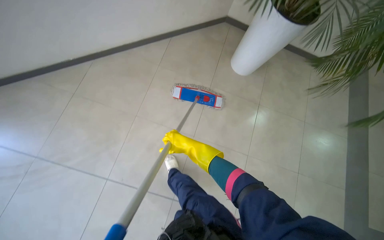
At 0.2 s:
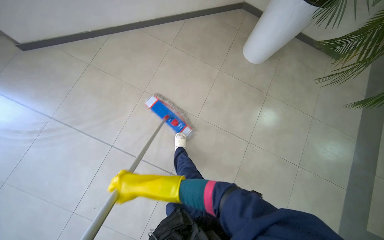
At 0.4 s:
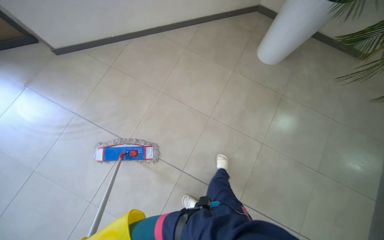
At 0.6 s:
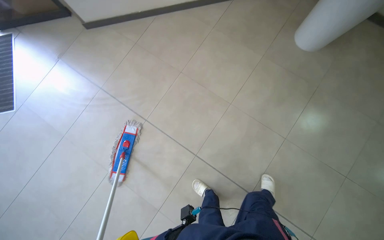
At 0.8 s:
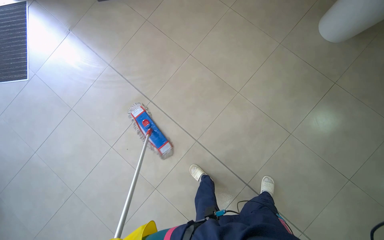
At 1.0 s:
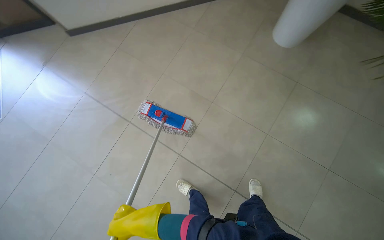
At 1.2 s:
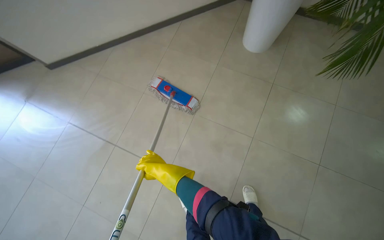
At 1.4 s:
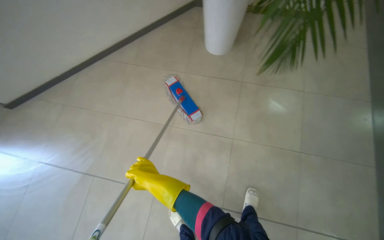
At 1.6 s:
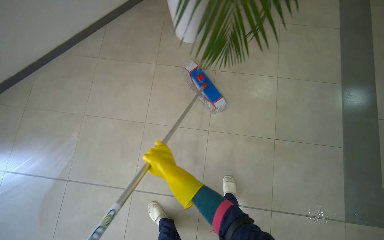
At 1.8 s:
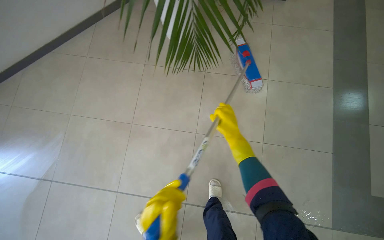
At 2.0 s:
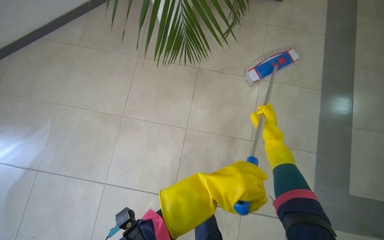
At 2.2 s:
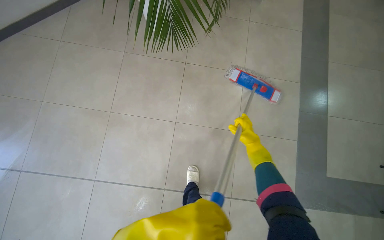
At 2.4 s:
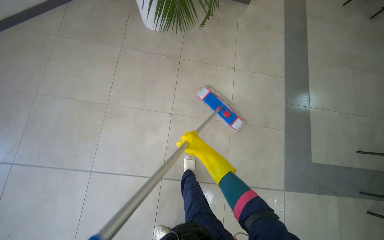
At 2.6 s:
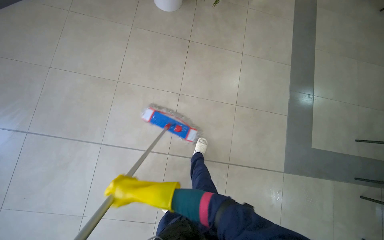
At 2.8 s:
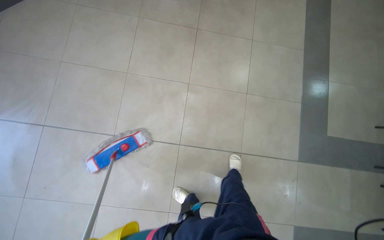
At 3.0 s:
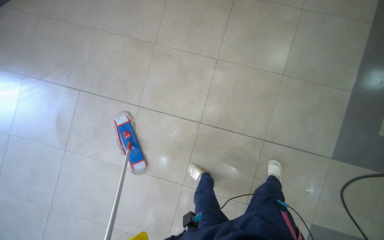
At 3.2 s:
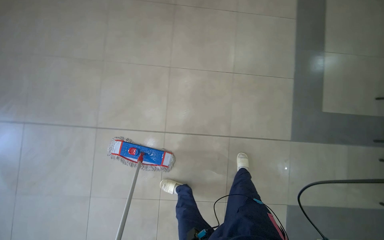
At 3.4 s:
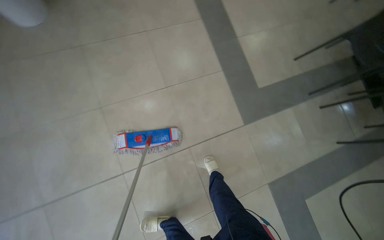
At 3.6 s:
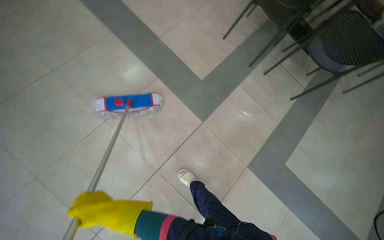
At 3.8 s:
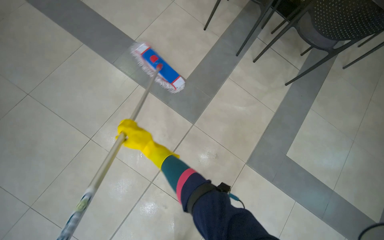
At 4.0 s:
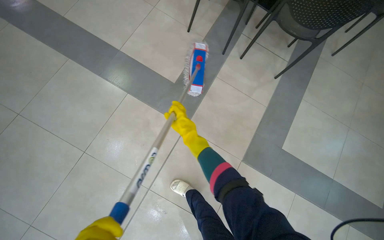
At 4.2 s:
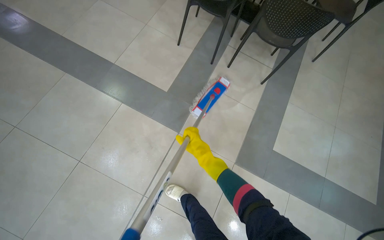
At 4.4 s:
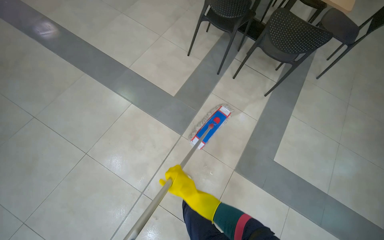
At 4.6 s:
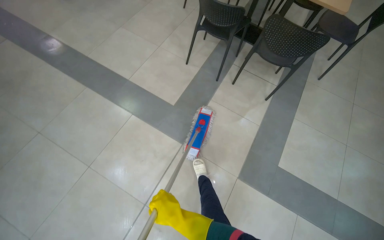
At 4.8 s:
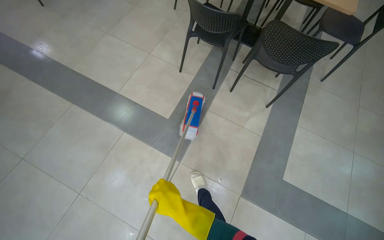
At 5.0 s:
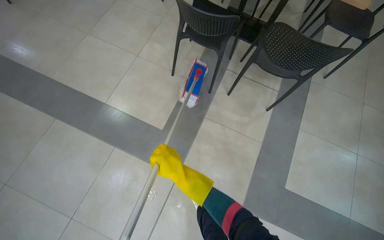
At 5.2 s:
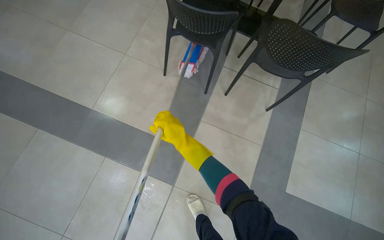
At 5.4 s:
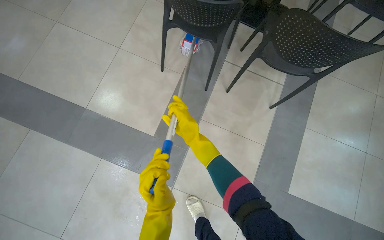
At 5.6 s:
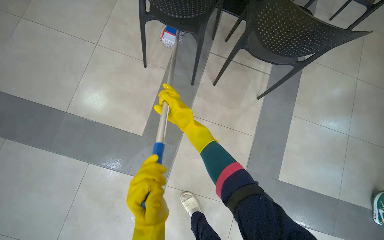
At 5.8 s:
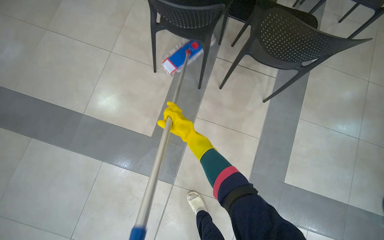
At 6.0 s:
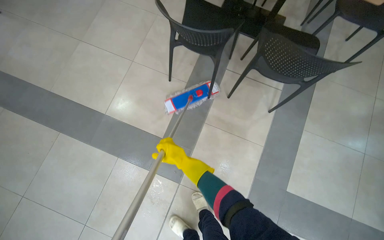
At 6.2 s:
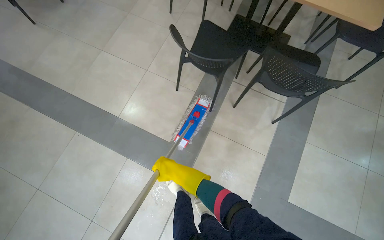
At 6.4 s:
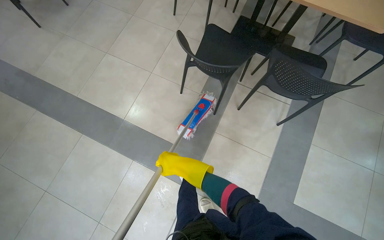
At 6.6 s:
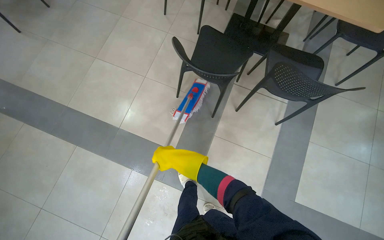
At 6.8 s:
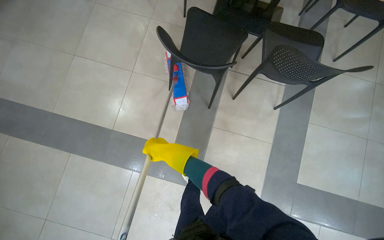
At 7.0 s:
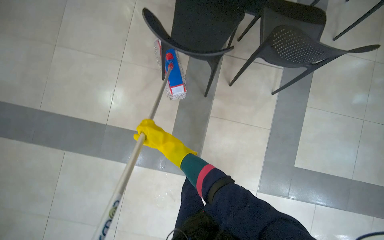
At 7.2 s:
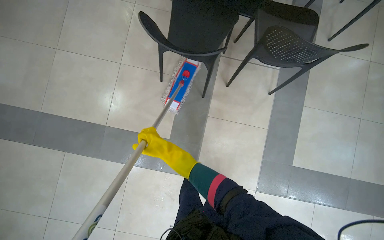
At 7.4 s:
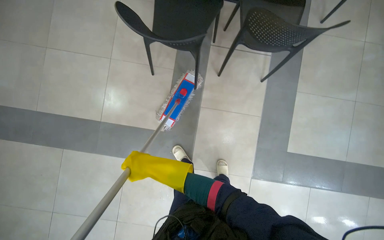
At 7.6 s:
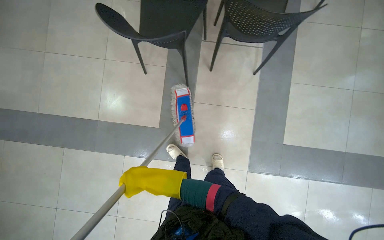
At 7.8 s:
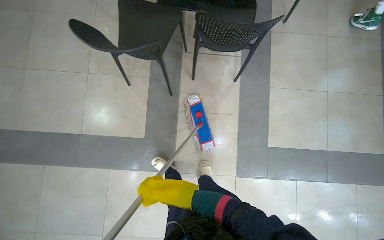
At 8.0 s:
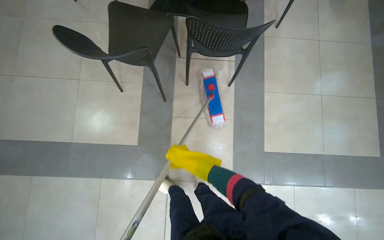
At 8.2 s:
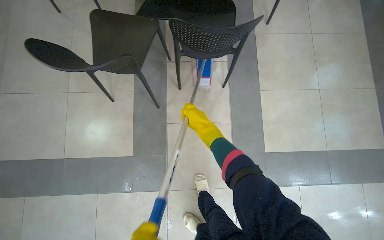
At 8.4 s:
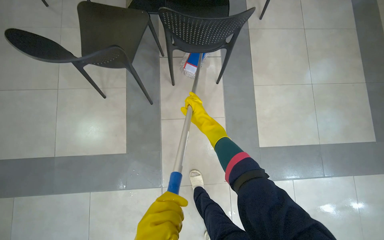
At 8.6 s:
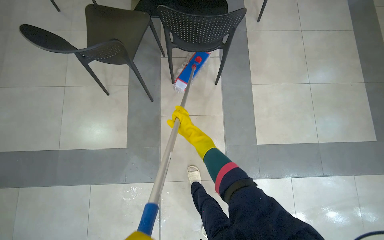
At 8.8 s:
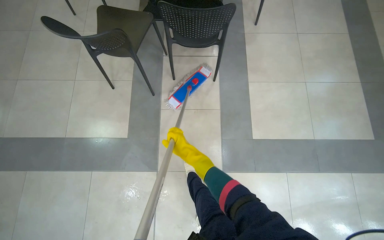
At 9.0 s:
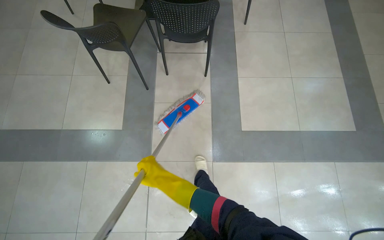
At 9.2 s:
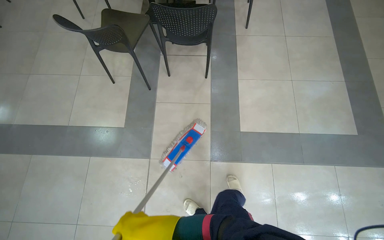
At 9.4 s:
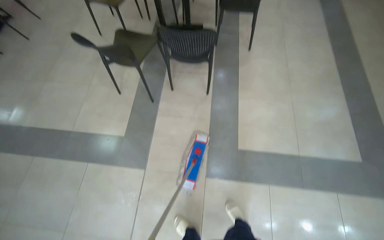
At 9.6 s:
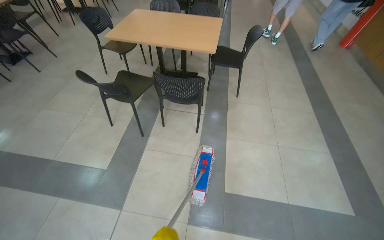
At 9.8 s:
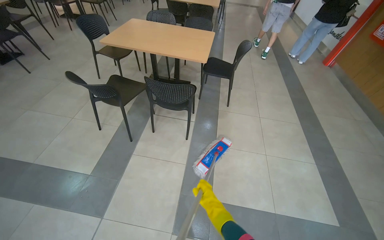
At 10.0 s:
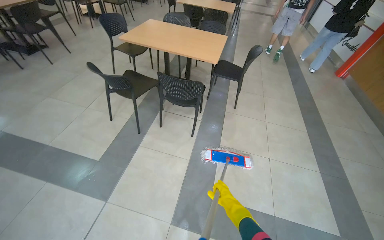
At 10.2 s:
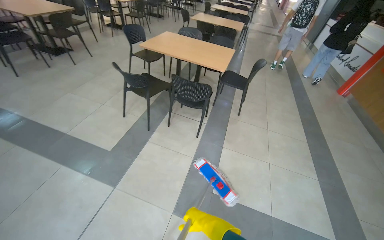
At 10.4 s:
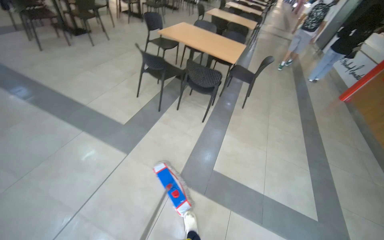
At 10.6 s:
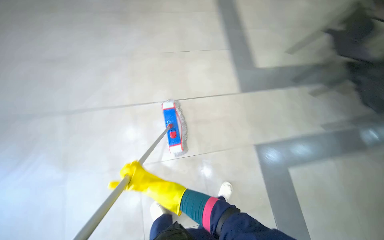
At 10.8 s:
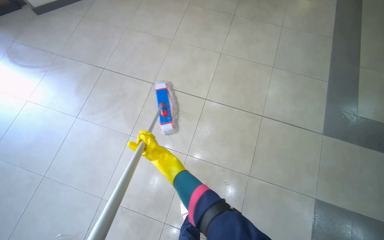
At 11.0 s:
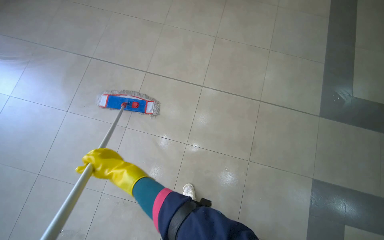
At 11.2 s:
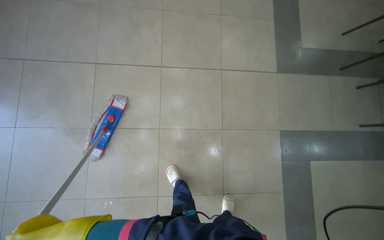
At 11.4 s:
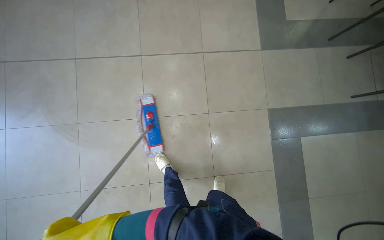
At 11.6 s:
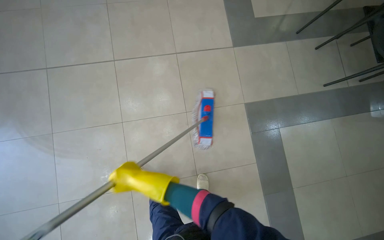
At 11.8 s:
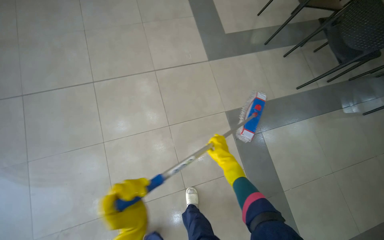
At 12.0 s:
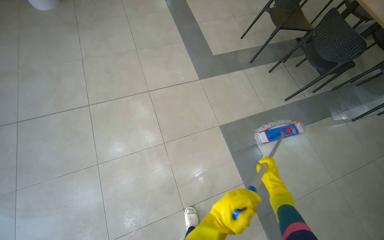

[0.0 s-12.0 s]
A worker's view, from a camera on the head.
Job: mopping floor.
The whole recording: Mopping cafeteria floor. The worker mops the floor in the cafeteria area, moving around tables and wringing the mop.
0.0 to 1.6 s: The head travels some 50 cm.
1.6 to 3.0 s: The head travels approximately 50 cm.
4.4 to 6.0 s: The camera is carried roughly 70 cm.
6.0 to 7.6 s: The right hand shifts about 15 cm nearer to the camera.
7.6 to 9.0 s: The camera travels approximately 50 cm.
9.0 to 10.4 s: The camera travels approximately 70 cm. The camera pitches upward, by approximately 30 degrees. Everything in view rotates roughly 25 degrees clockwise.
10.4 to 12.0 s: The camera travels some 50 cm.

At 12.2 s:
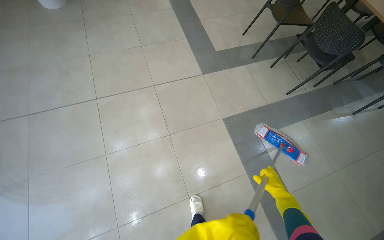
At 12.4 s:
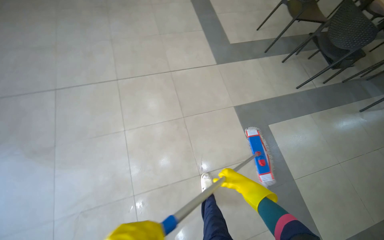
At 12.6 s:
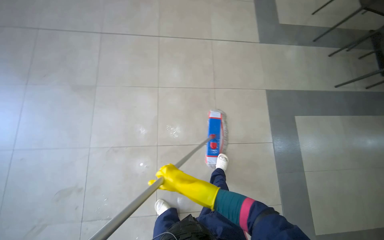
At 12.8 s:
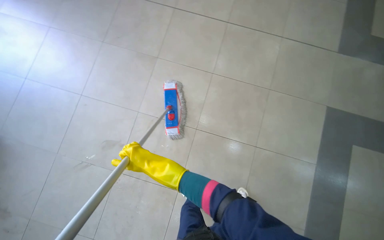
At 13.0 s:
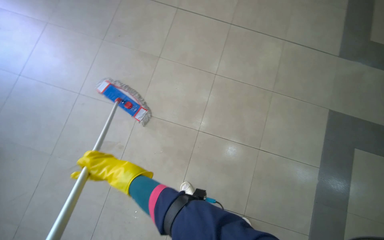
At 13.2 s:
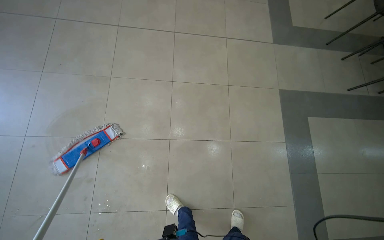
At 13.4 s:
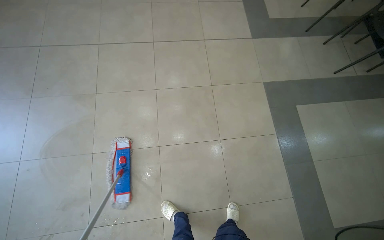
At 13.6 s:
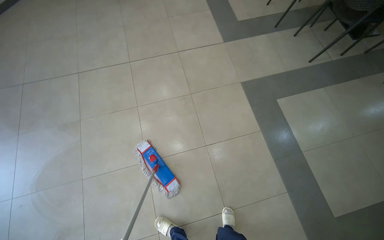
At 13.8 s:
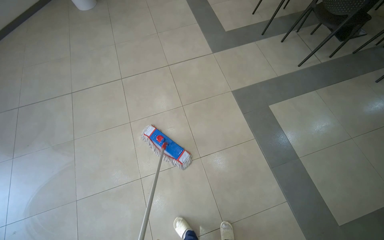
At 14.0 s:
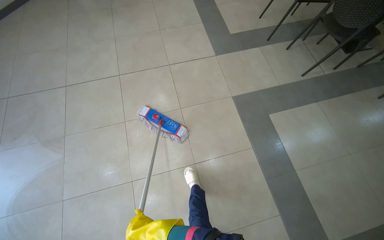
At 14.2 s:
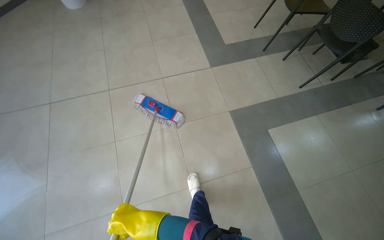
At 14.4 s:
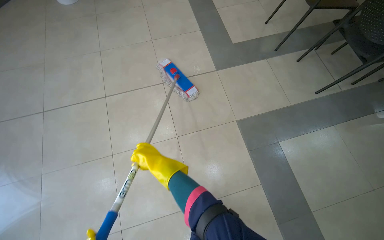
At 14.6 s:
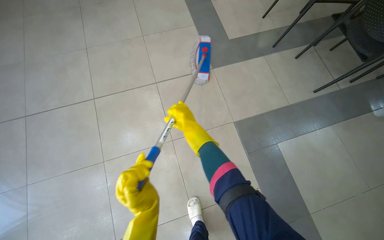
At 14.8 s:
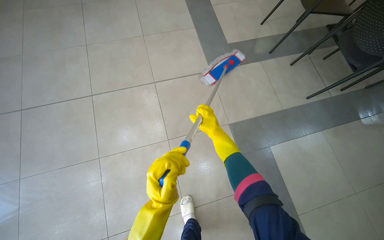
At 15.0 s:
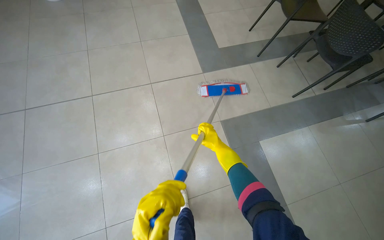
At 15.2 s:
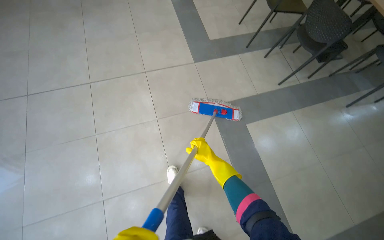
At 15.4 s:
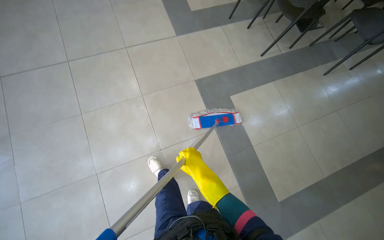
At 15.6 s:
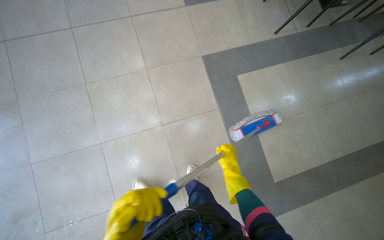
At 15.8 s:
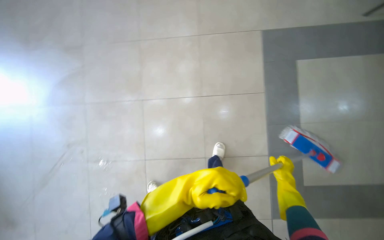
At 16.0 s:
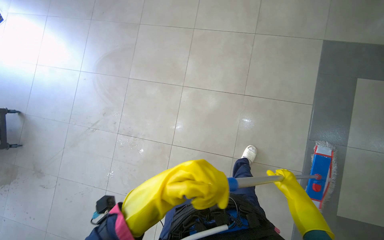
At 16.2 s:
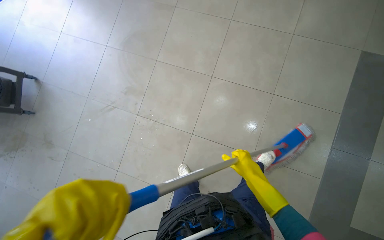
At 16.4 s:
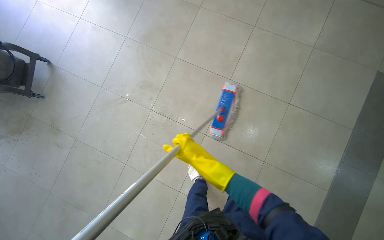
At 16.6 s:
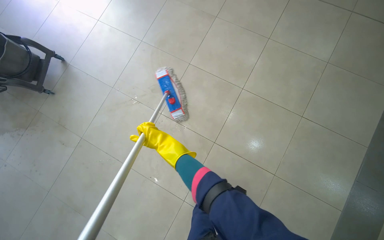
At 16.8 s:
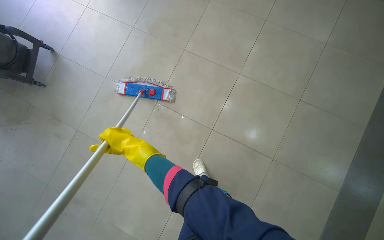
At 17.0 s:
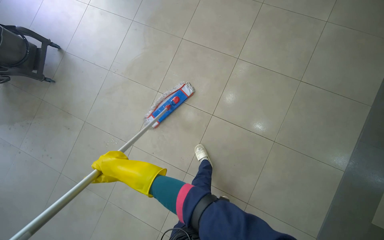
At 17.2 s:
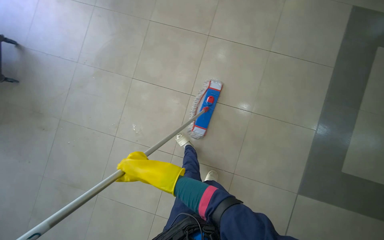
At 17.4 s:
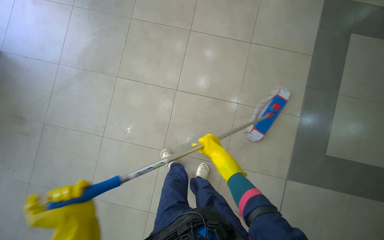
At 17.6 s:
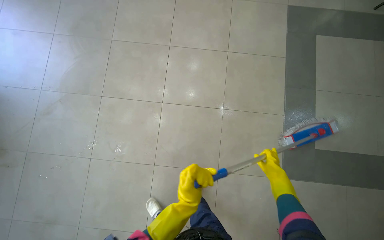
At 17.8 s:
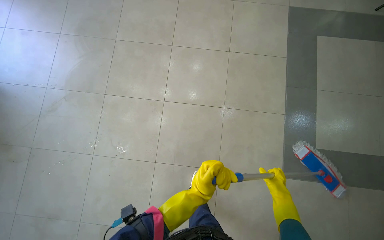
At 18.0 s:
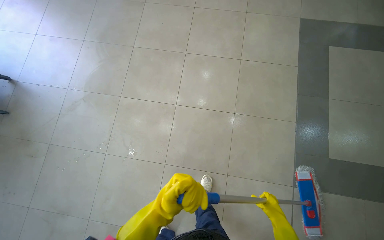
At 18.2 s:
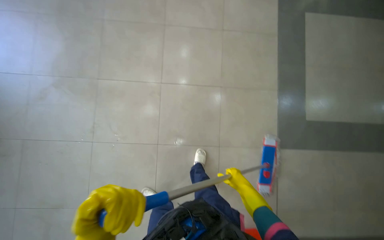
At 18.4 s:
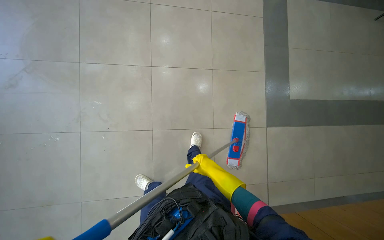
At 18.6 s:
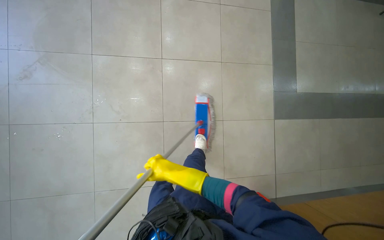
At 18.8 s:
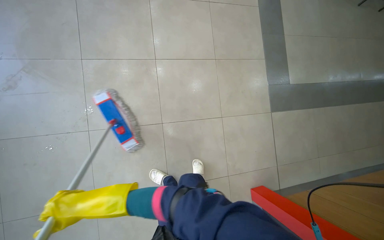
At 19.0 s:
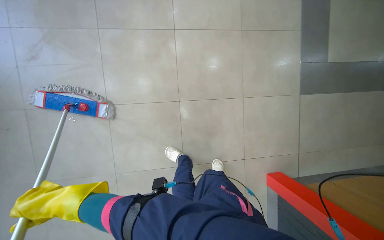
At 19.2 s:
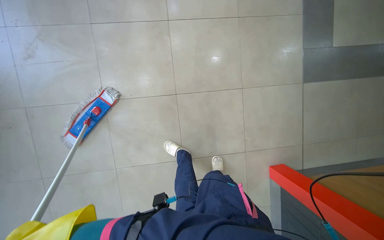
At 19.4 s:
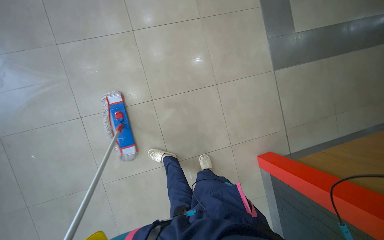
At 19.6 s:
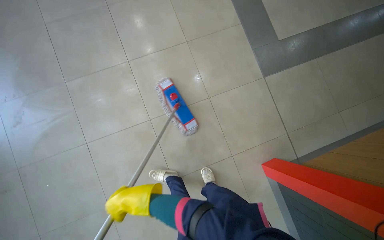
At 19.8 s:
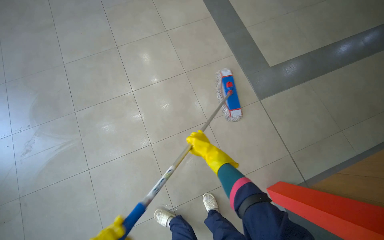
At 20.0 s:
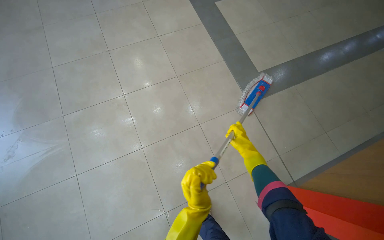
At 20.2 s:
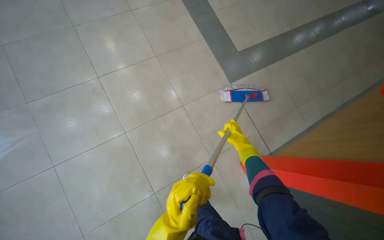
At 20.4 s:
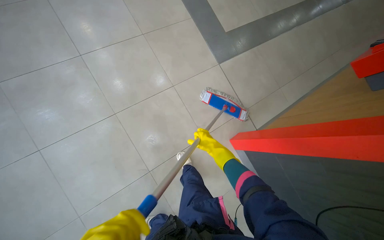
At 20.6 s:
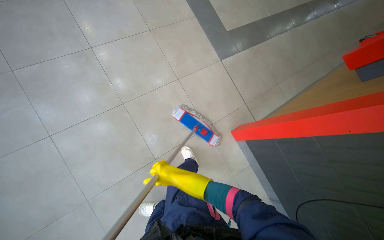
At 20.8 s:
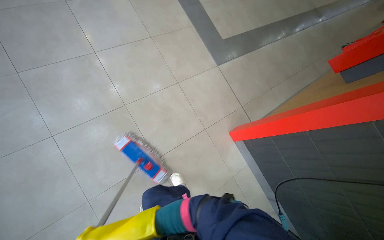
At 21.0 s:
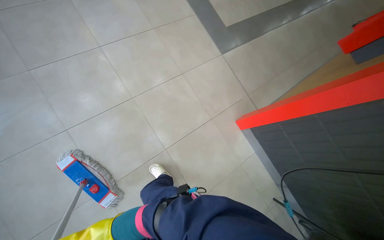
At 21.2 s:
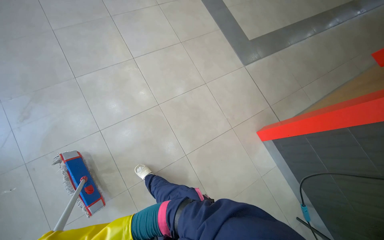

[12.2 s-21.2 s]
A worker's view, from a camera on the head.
Job: mopping floor.
The whole recording: Mopping cafeteria floor. The worker mops the floor in the cafeteria area, moving around tables and wringing the mop.
15.2 to 16.6 s: The wearer moves some 1 m. The head rotates some 45 degrees to the left. The view tips downward by approximately 15 degrees.
16.6 to 18.2 s: The camera travels roughly 50 cm. Everything in view rotates some 25 degrees counterclockwise.
18.2 to 19.8 s: The wearer moves roughly 40 cm. The scene turns roughly 25 degrees counterclockwise in the picture.
19.8 to 21.2 s: The head travels some 60 cm.
